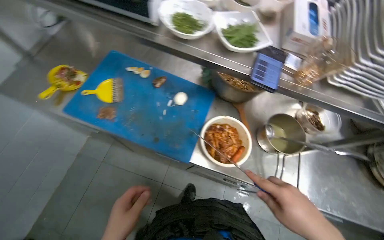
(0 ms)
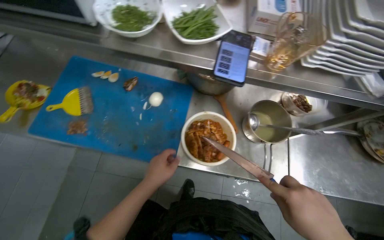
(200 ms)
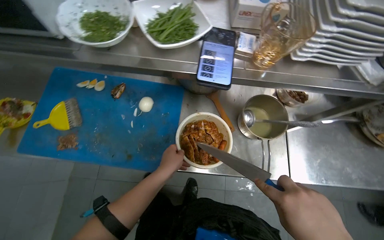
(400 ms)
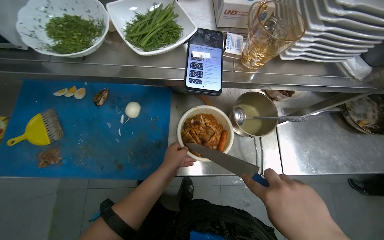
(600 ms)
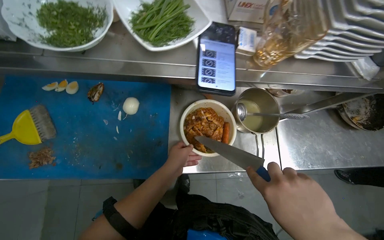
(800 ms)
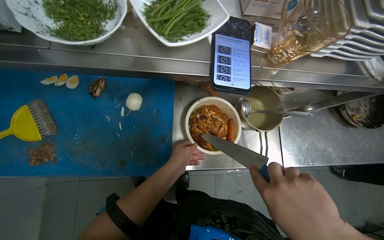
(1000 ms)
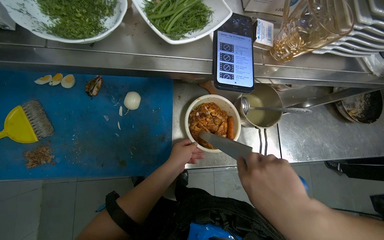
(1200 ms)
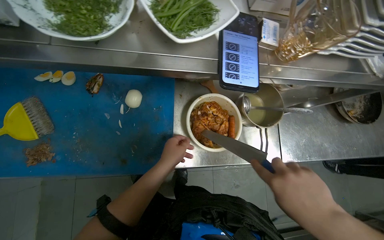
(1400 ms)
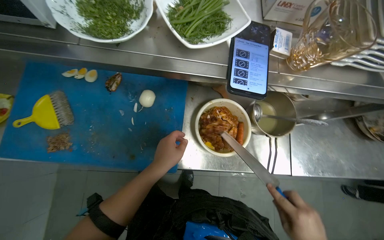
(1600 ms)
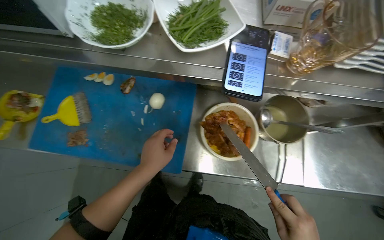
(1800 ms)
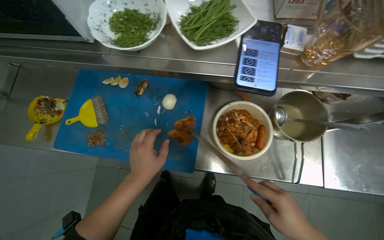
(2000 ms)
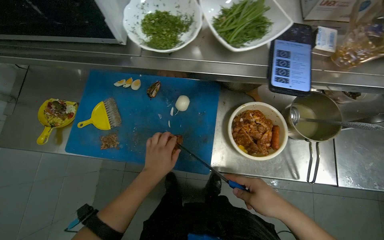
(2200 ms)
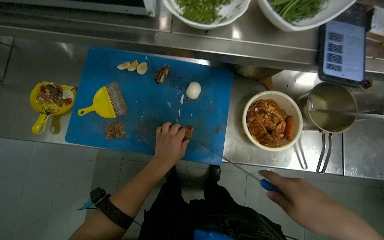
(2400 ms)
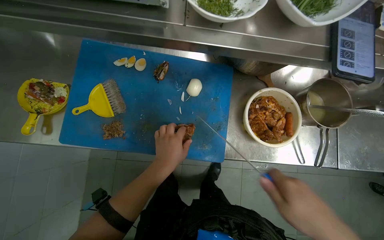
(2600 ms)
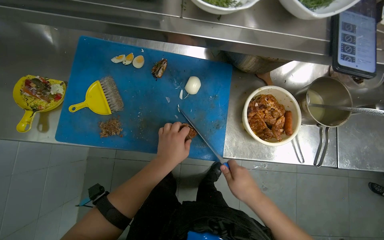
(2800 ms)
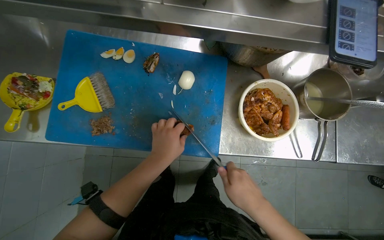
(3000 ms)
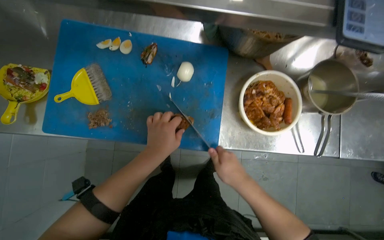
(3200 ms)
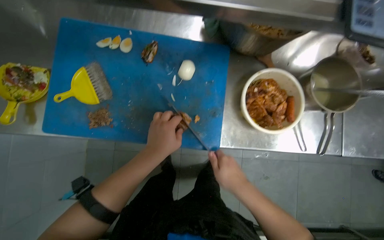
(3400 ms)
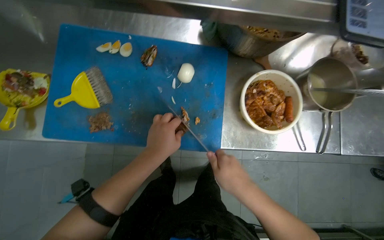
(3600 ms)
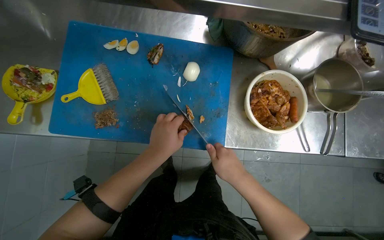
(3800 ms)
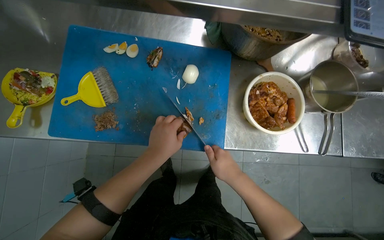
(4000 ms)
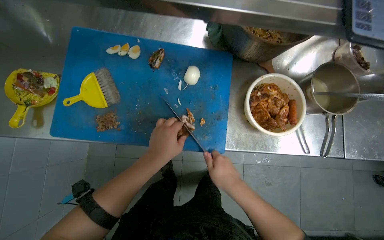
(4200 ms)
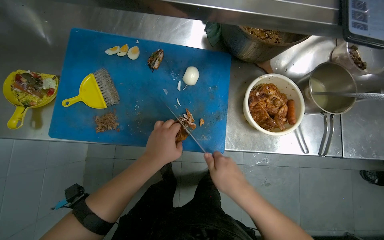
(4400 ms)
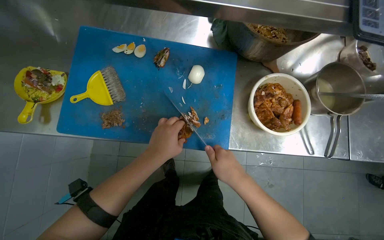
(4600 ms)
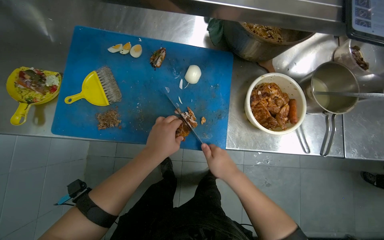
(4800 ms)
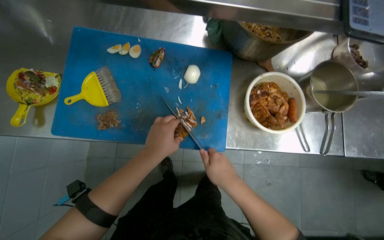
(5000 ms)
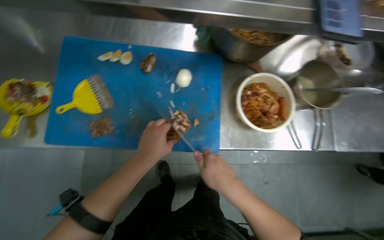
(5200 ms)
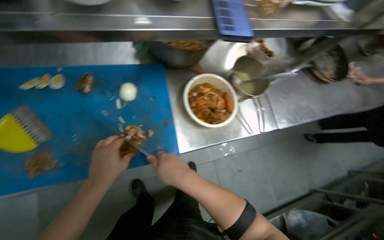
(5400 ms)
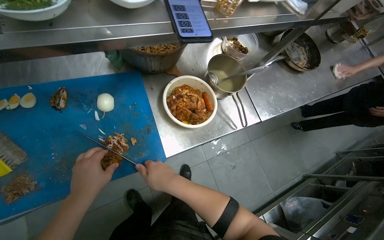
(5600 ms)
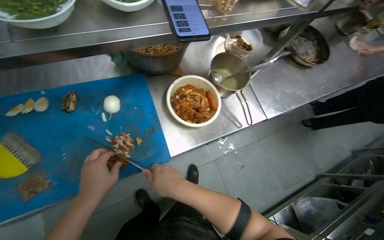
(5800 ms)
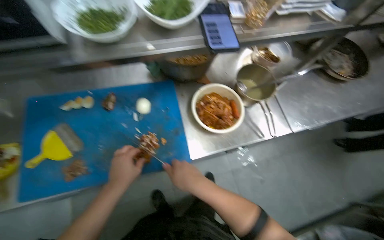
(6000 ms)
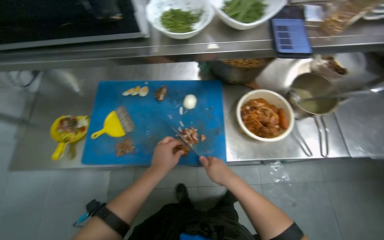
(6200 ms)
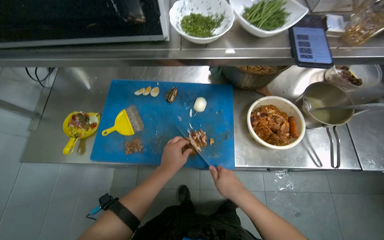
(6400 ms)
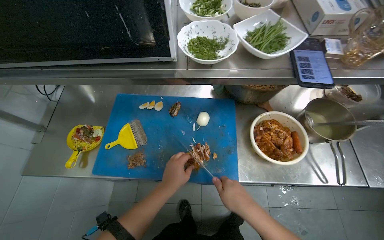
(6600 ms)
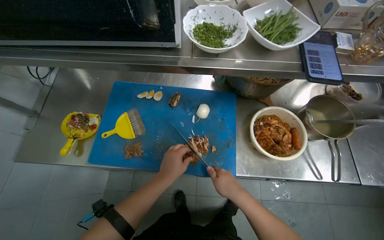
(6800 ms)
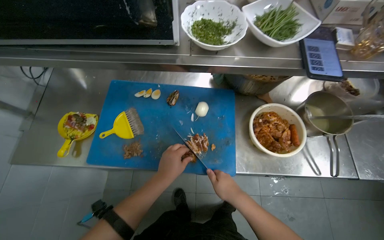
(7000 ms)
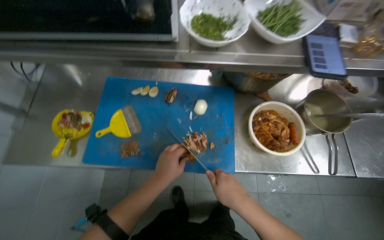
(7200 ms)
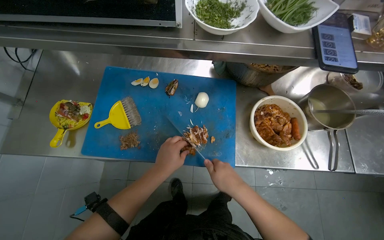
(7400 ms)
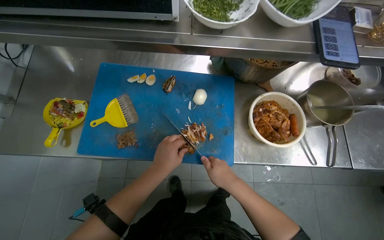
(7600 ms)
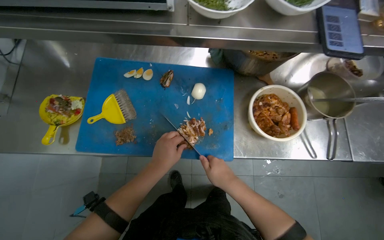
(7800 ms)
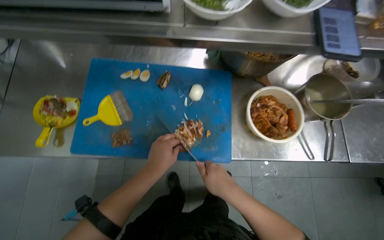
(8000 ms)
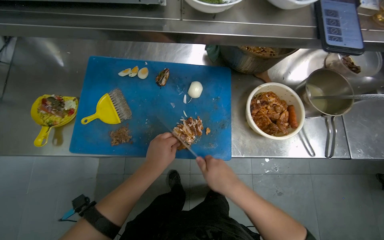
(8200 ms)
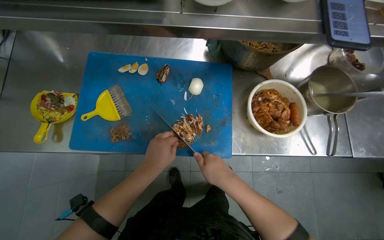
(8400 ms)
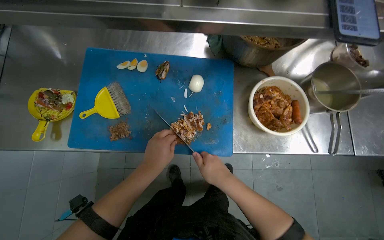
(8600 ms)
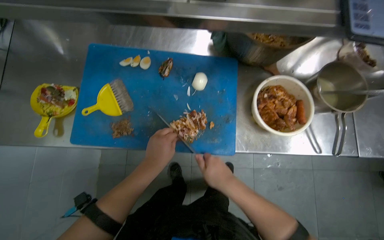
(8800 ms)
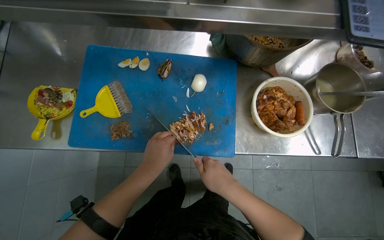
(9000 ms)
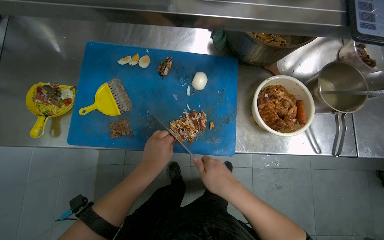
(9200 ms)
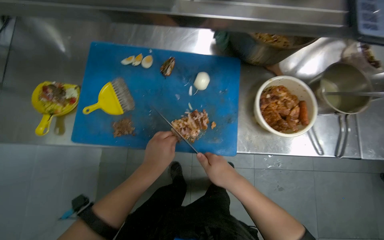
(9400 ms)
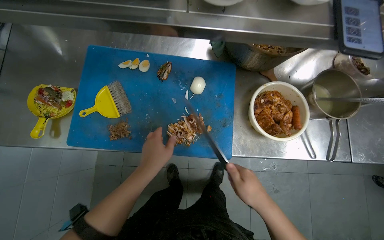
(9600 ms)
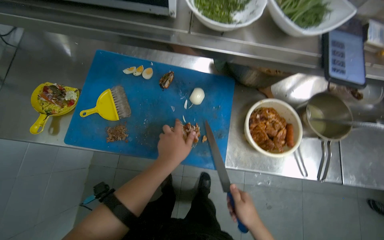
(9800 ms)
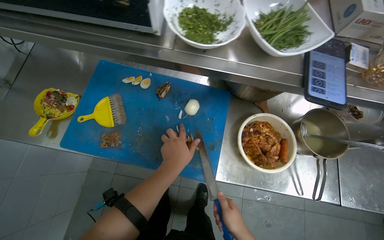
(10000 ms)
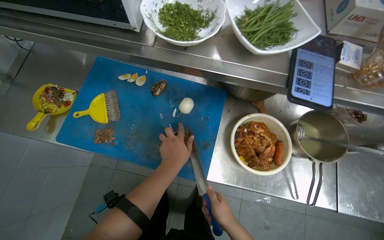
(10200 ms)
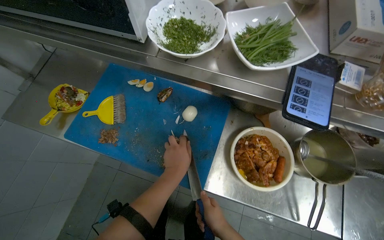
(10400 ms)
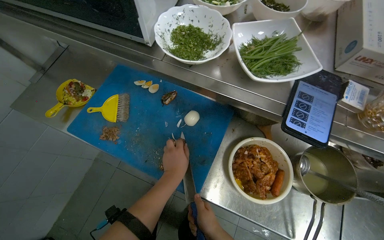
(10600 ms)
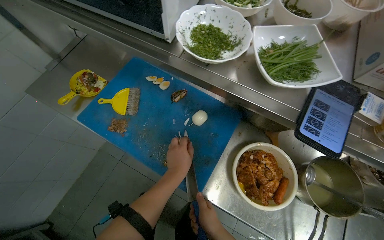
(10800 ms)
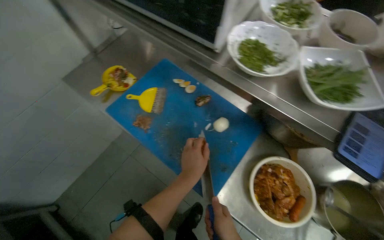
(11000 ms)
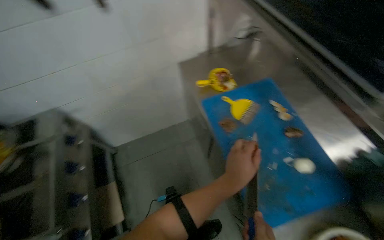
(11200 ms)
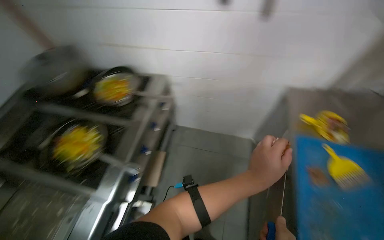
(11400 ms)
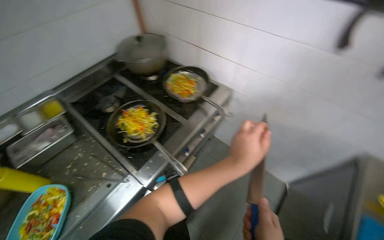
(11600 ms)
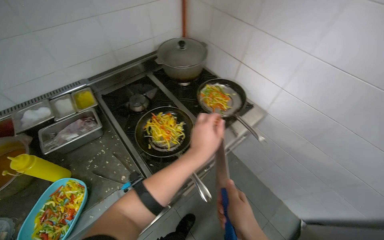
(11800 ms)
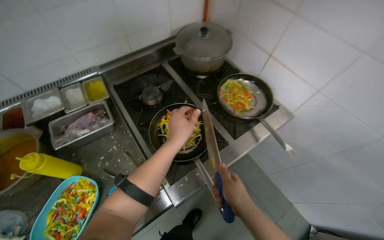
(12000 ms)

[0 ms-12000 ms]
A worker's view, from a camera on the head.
Job: cooking food.
The whole recording: Stir-frying ingredients in pans. The worker adds chopped meat, sauces, and seasoning to pans, then stir-fries the ingredients.
3000 ms to 4400 ms: The hands make small movements and keep their place.
7600 ms to 9000 ms: The hands are busy where they are.
9000 ms to 10400 ms: The right hand goes approximately 10 cm farther from the camera. Meanwhile the left hand is displaced to the right by roughly 15 cm.
10400 ms to 12000 ms: The camera is carried approximately 80 cm. The head rotates about 125 degrees to the left.

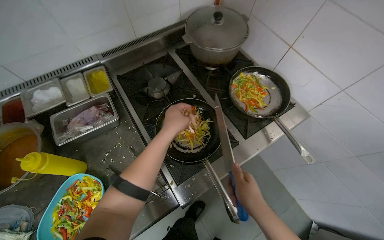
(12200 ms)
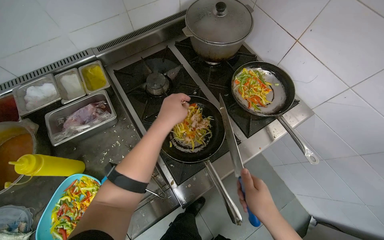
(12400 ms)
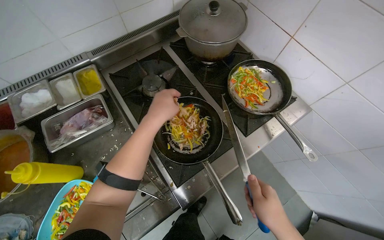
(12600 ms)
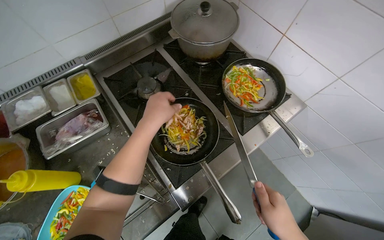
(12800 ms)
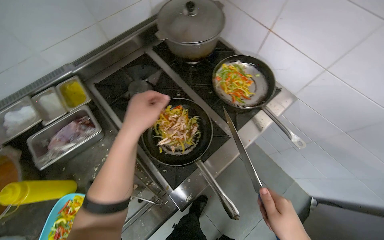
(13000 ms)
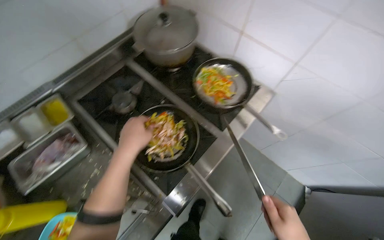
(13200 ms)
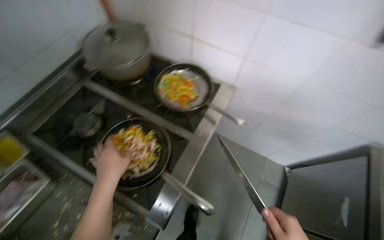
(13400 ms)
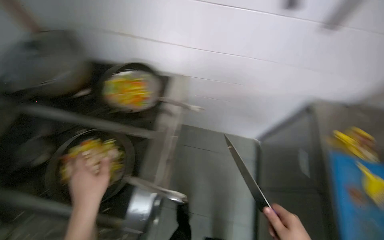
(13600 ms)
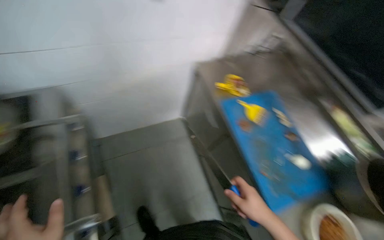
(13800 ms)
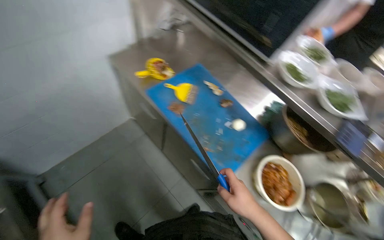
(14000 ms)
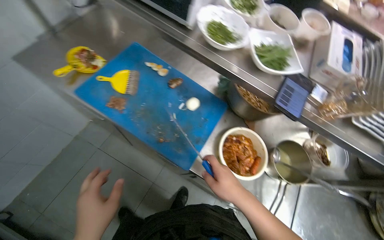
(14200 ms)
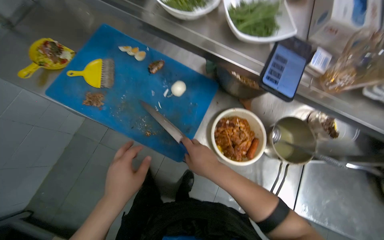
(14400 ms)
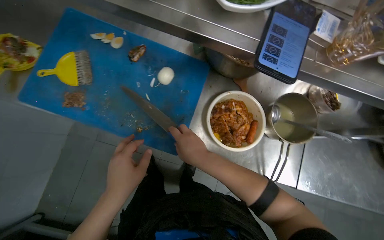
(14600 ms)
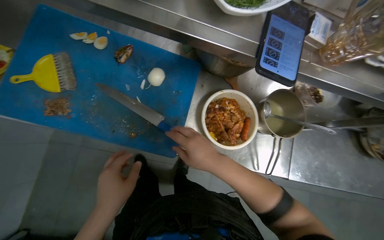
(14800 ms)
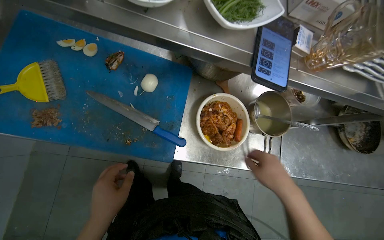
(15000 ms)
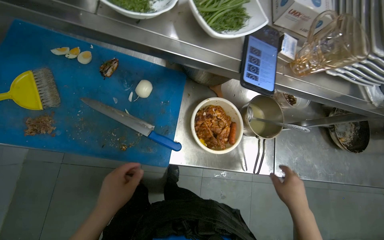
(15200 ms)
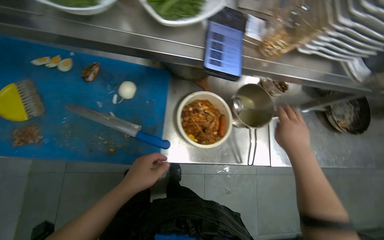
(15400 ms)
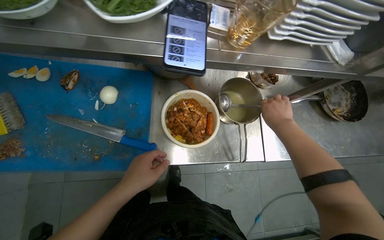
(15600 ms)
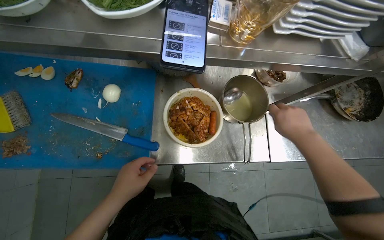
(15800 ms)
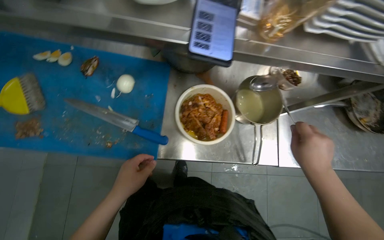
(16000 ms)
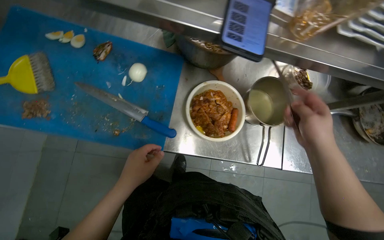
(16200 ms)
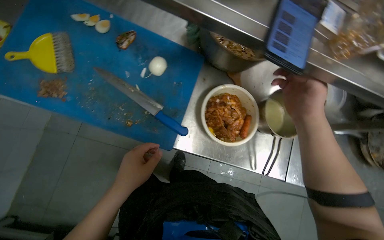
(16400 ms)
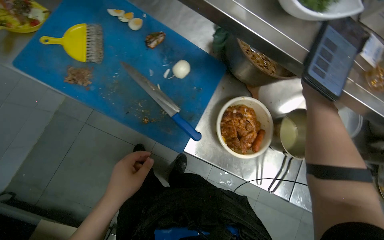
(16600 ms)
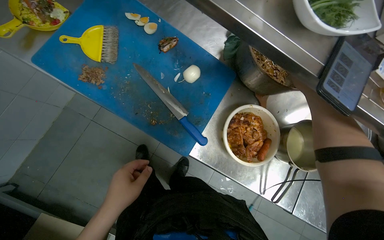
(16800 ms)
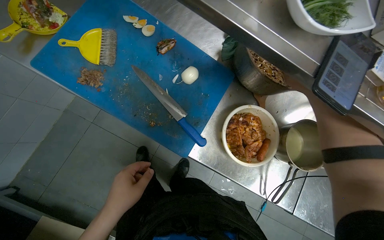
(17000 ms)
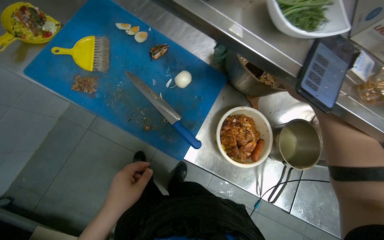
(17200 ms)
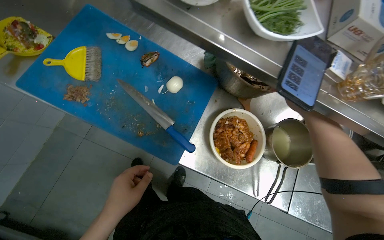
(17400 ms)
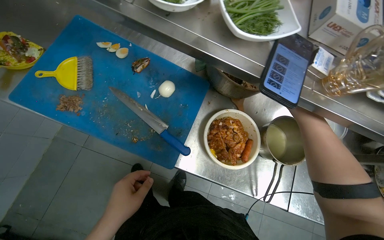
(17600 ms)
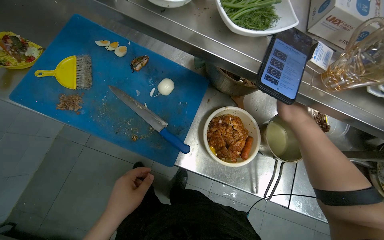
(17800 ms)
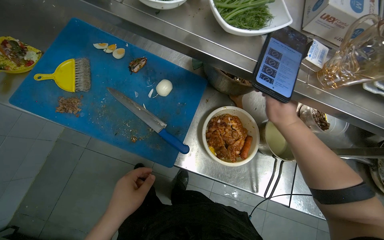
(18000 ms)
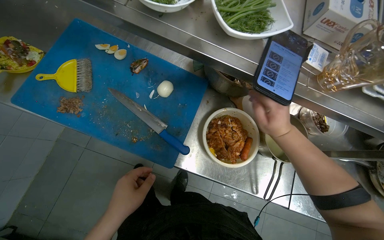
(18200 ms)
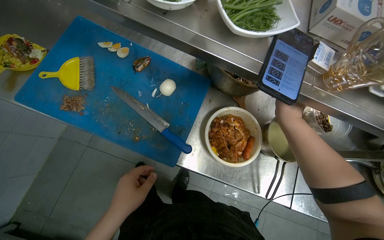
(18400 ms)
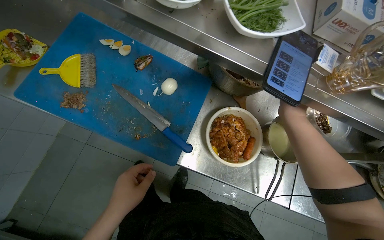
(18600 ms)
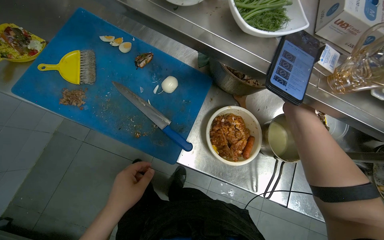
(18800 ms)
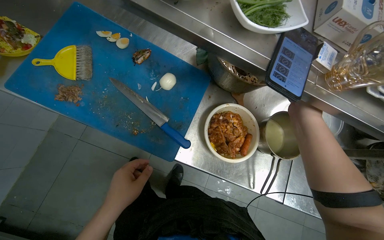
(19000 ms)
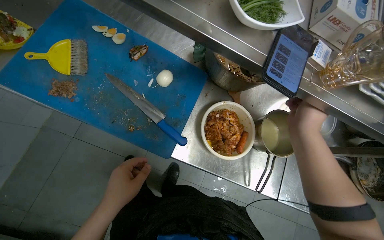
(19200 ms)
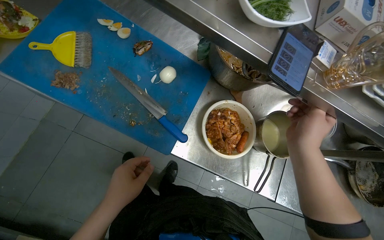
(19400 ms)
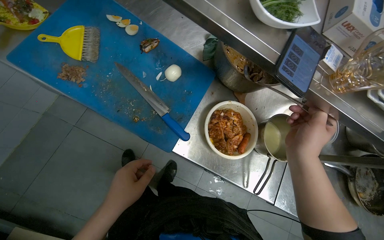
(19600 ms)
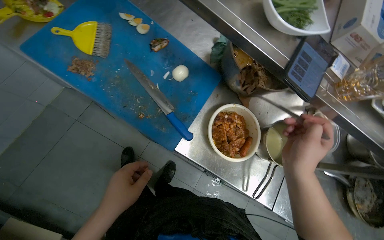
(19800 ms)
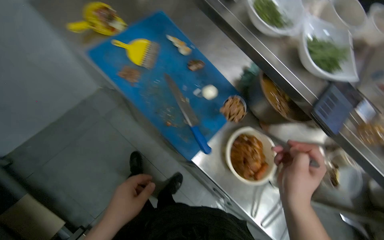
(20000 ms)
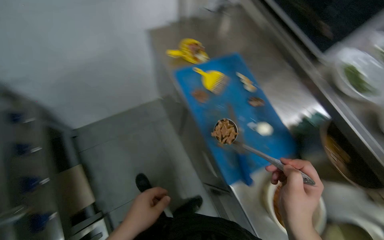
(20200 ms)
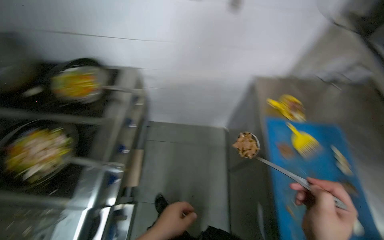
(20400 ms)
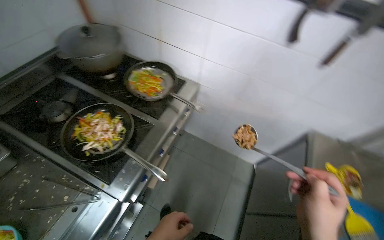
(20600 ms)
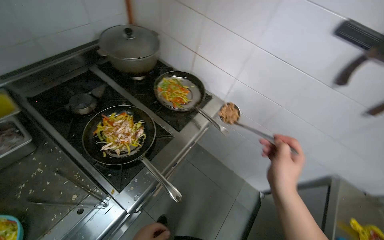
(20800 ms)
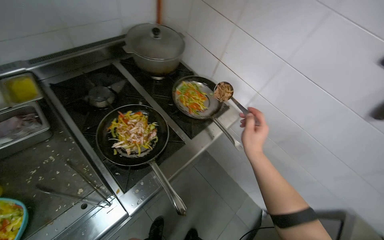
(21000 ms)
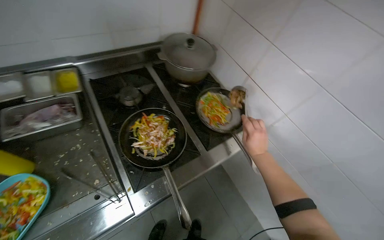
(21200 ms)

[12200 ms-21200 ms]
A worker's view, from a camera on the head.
Job: cooking food.
The whole recording: Stir-frying ingredients in pans. The worker adds chopped meat, sauces, and seasoning to pans, then stir-fries the ingredients.
12200 ms to 13800 ms: The wearer moves roughly 40 cm. The head rotates about 80 degrees to the right.
13800 ms to 15200 ms: The wearer moves approximately 50 cm. The wearer's head swings roughly 60 degrees to the right. The wearer looks some 30 degrees further downward.
18200 ms to 19800 ms: The right hand goes approximately 10 cm nearer to the camera and down the picture.
19800 ms to 21200 ms: The head travels about 70 cm. The head turns to the left by about 115 degrees. The view tilts some 40 degrees upward.
